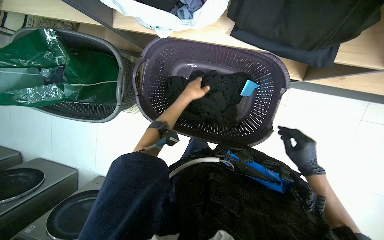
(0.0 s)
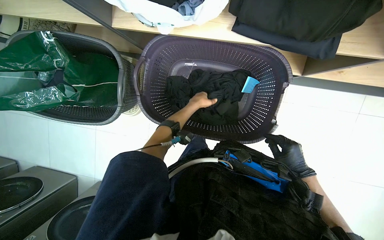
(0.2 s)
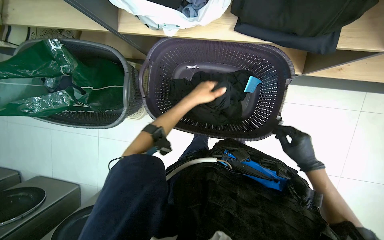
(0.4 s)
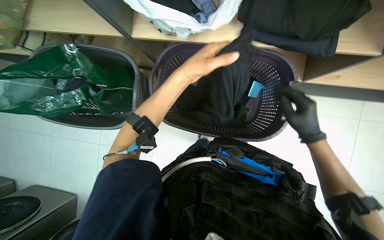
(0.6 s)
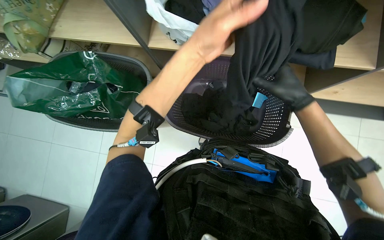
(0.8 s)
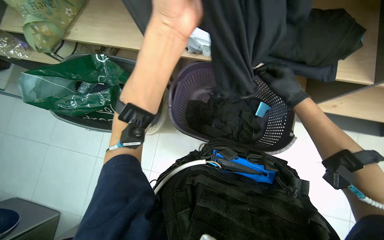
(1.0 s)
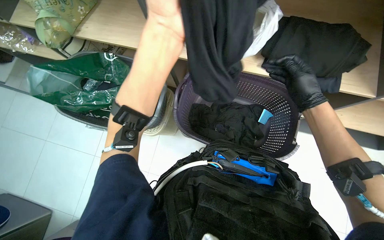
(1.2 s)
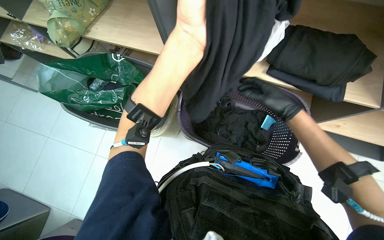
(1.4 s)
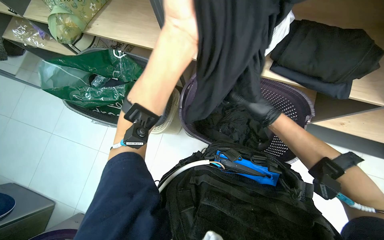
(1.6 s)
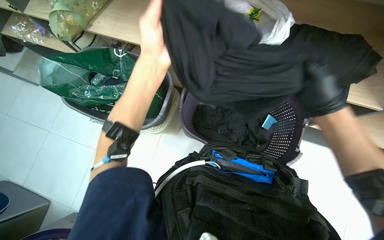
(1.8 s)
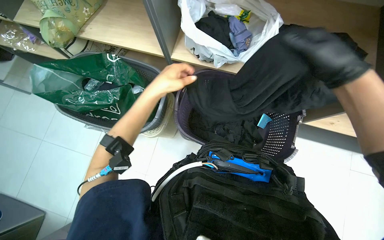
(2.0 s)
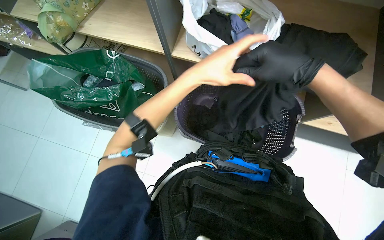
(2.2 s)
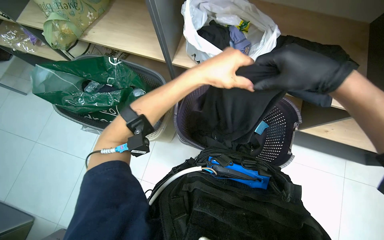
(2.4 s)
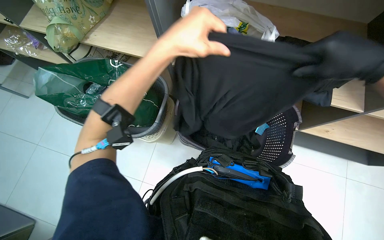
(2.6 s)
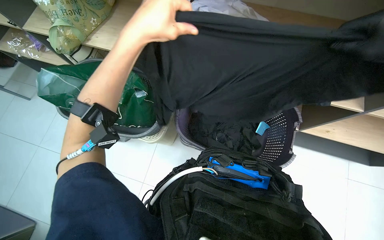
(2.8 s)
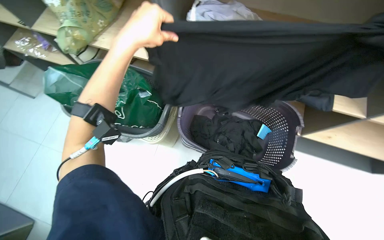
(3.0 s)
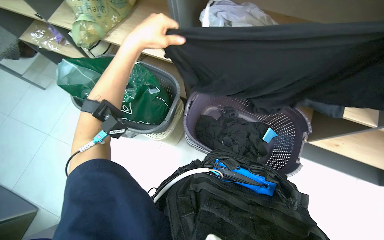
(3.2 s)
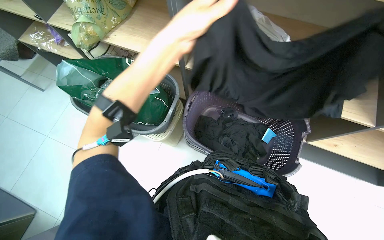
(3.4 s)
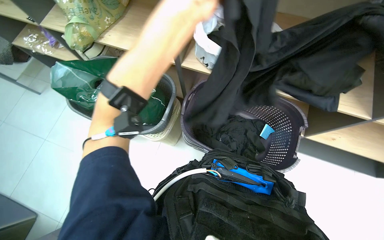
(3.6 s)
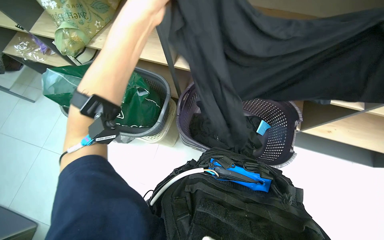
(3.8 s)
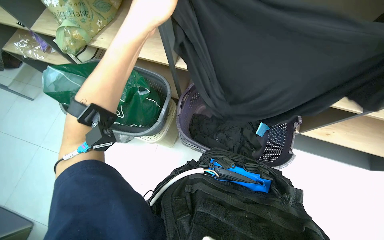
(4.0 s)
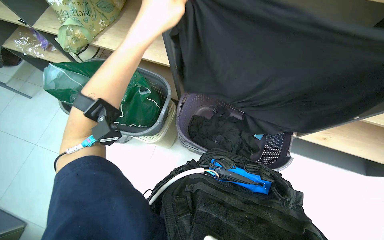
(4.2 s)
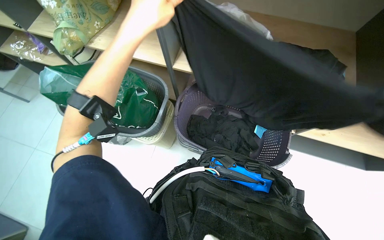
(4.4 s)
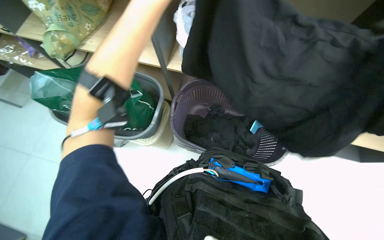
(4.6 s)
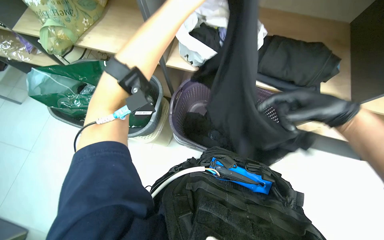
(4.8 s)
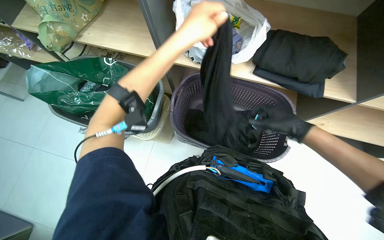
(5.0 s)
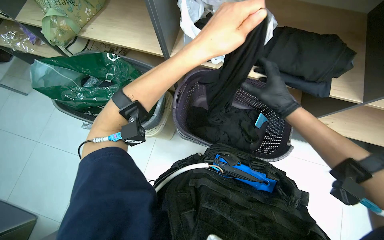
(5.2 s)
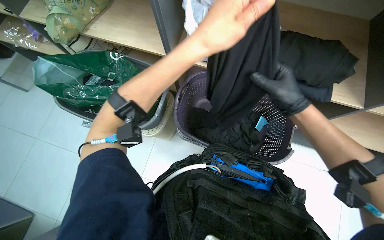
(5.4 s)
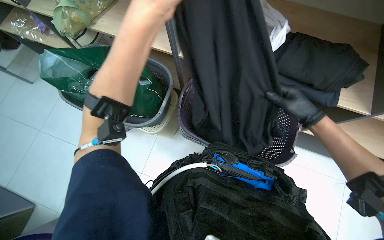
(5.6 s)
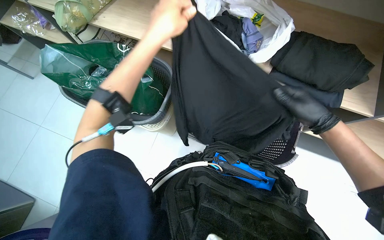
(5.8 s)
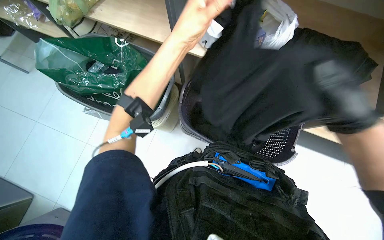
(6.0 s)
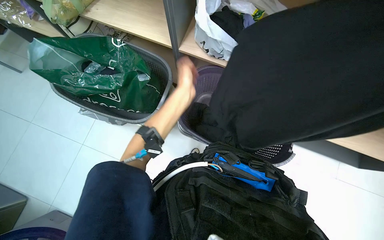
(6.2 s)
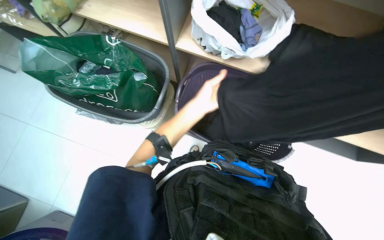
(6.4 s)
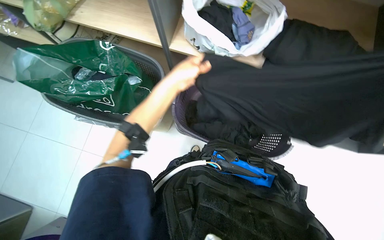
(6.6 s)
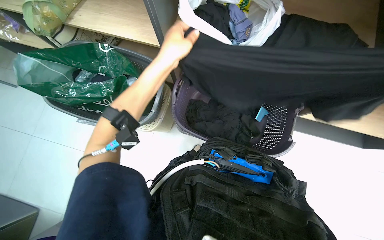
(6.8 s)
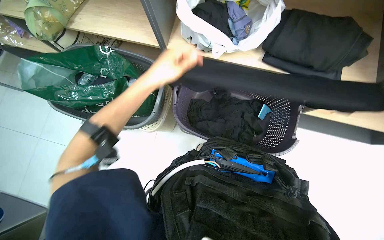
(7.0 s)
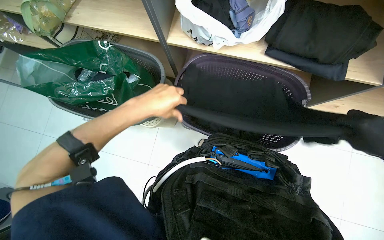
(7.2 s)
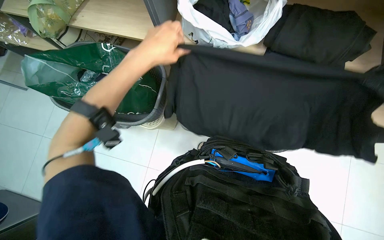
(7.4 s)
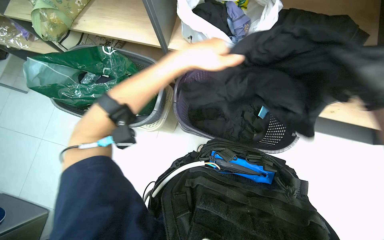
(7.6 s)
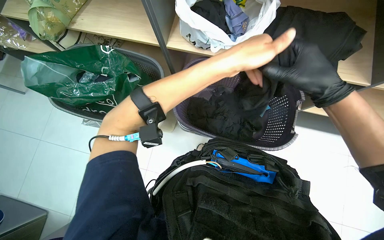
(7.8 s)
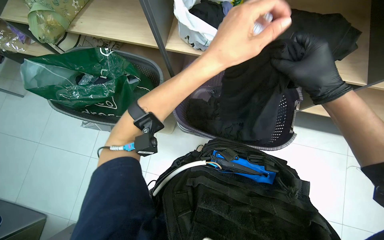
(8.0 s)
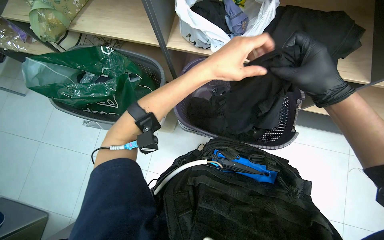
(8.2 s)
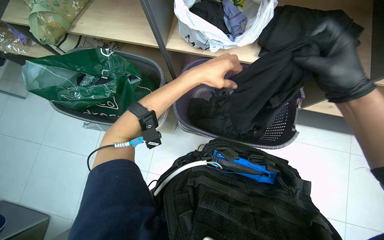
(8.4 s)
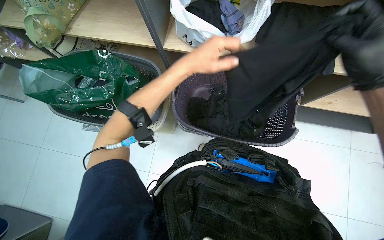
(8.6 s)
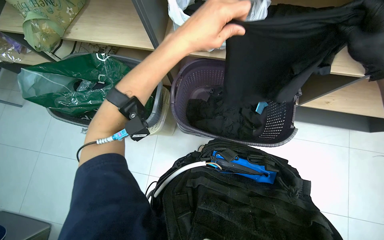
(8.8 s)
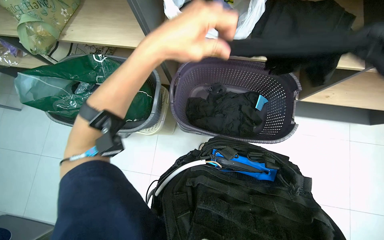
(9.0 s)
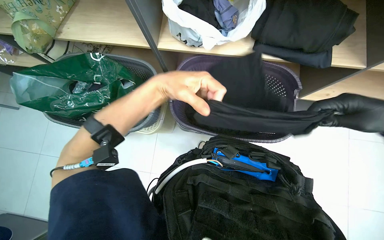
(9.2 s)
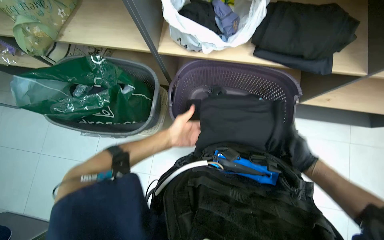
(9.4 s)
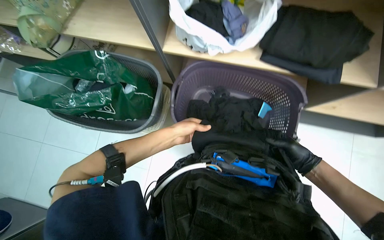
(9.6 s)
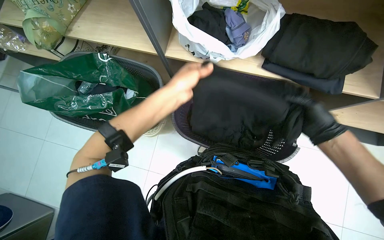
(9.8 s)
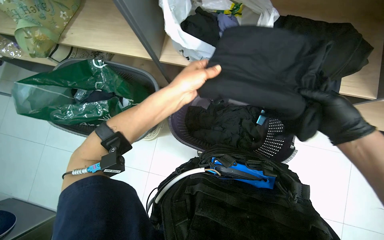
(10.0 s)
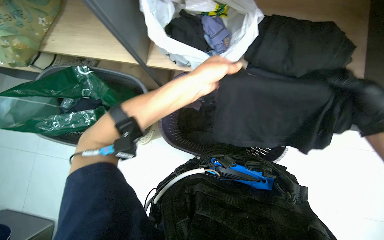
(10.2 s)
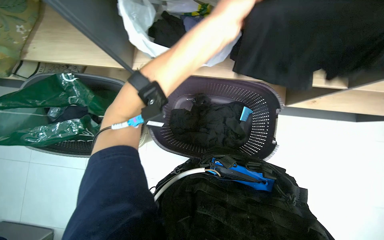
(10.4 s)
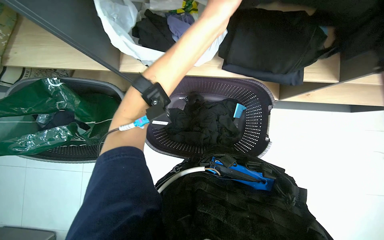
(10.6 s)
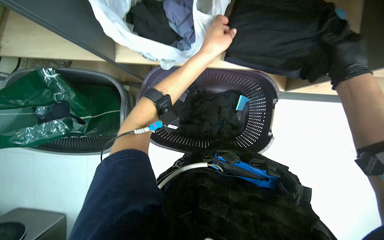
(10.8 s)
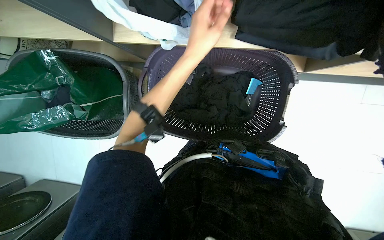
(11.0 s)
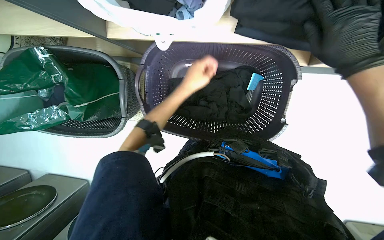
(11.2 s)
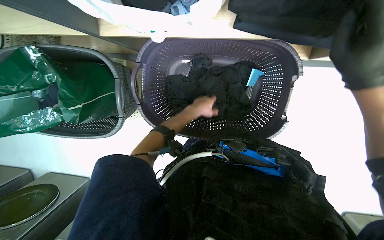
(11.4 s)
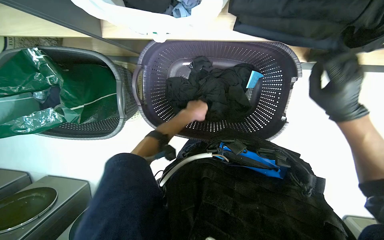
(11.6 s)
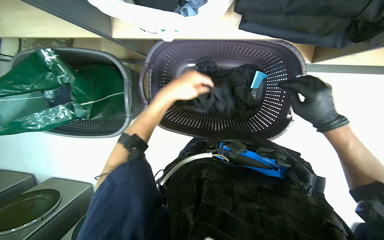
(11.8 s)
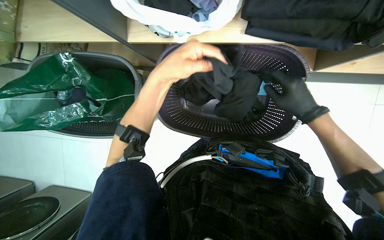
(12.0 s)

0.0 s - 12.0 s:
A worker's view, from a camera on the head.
Job: managing laundry.
The whole recording: Sorting clothes from laundry basket. The worker sorts clothes by picking them from bags and inspecting them before placing them into laundry baskets.
0.0 s - 1.6 s: The wearer looks approximately 20 degrees further upward. The right hand goes some 35 cm to the left and up the picture, while the left hand is displaced nearer to the camera by roughly 40 cm.
1.6 s - 3.0 s: The left hand moves to the left, approximately 15 cm.
6.0 s - 7.6 s: The left hand swings up and down the picture, some 15 cm each way, with 3 reversals.
9.0 s - 10.4 s: The left hand goes some 20 cm to the right, and travels down the picture and back again, about 20 cm each way.
10.4 s - 12.0 s: The left hand travels to the left and down the picture by about 15 cm, and moves about 35 cm farther from the camera and comes back.

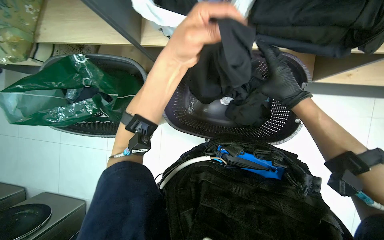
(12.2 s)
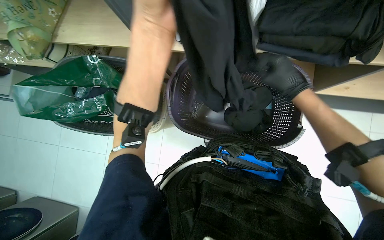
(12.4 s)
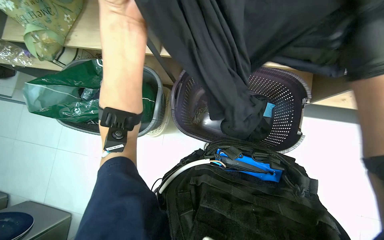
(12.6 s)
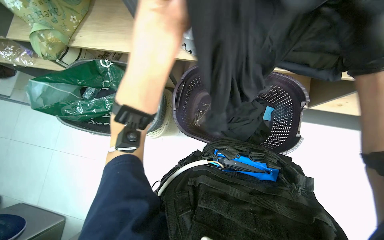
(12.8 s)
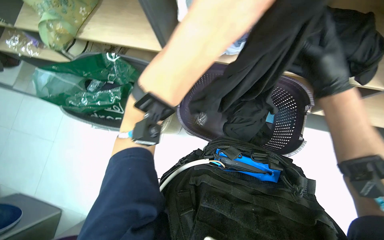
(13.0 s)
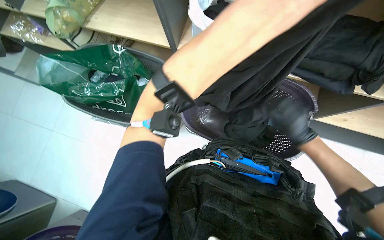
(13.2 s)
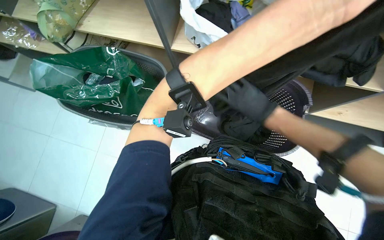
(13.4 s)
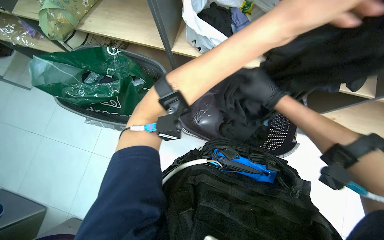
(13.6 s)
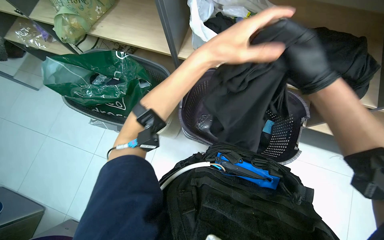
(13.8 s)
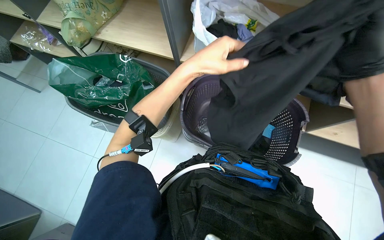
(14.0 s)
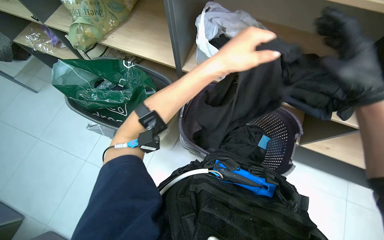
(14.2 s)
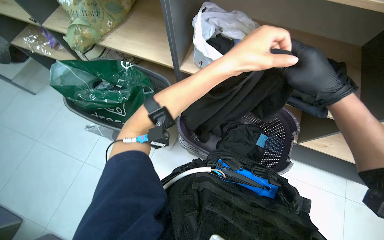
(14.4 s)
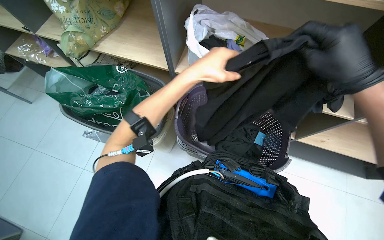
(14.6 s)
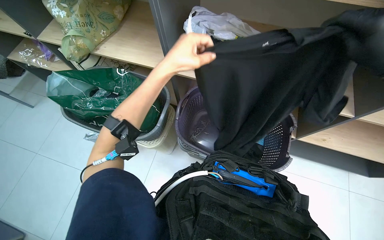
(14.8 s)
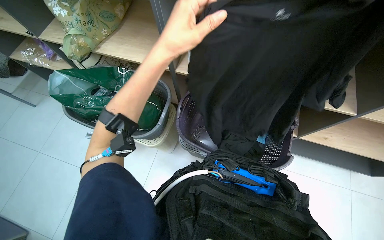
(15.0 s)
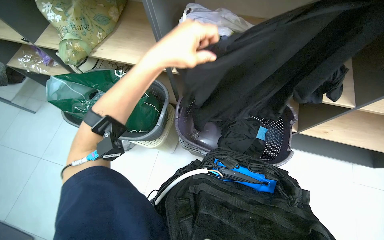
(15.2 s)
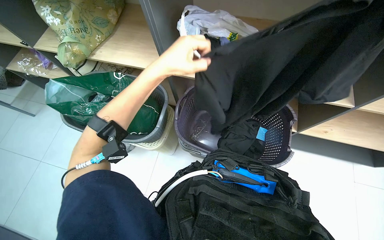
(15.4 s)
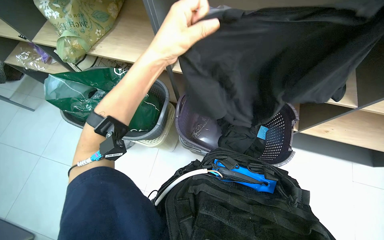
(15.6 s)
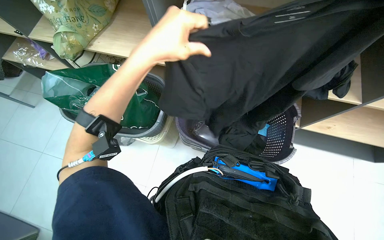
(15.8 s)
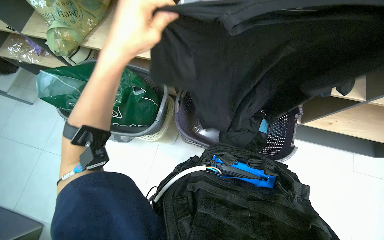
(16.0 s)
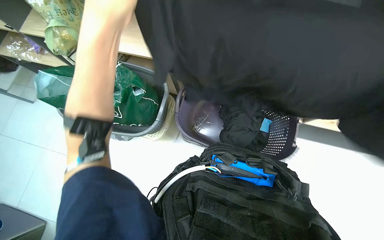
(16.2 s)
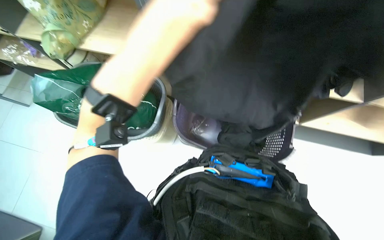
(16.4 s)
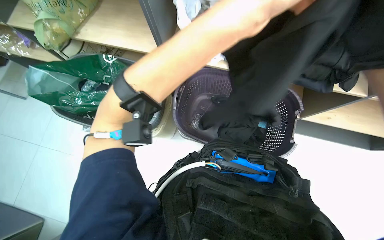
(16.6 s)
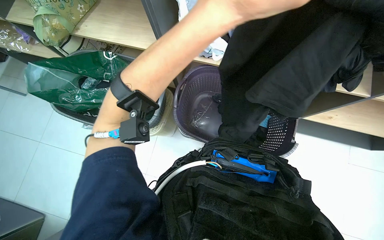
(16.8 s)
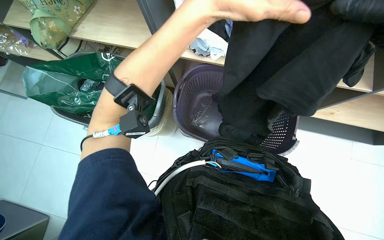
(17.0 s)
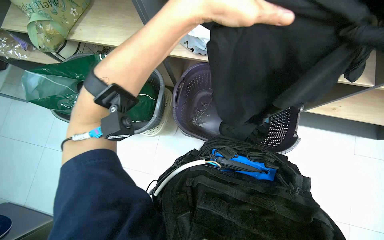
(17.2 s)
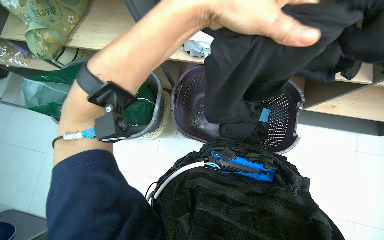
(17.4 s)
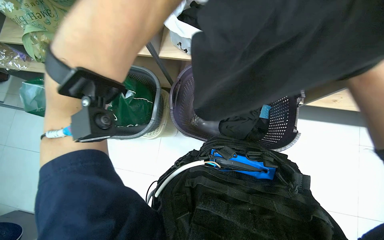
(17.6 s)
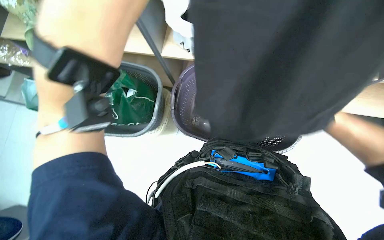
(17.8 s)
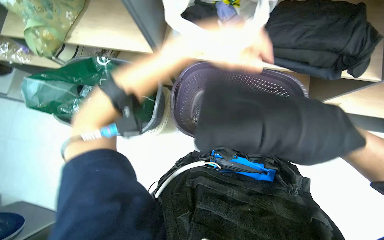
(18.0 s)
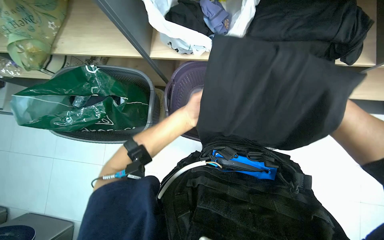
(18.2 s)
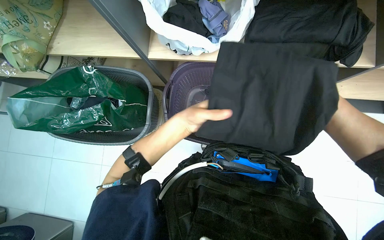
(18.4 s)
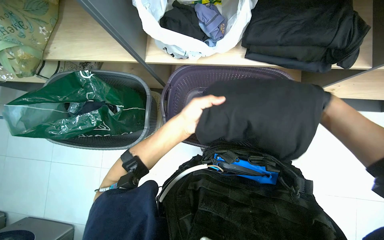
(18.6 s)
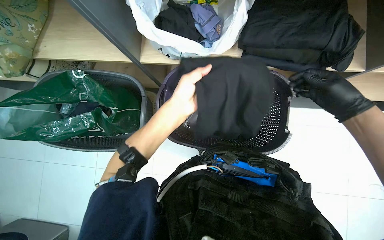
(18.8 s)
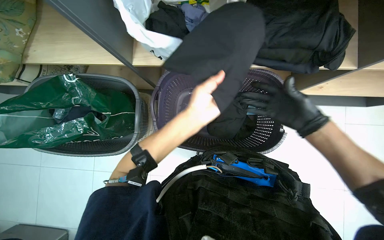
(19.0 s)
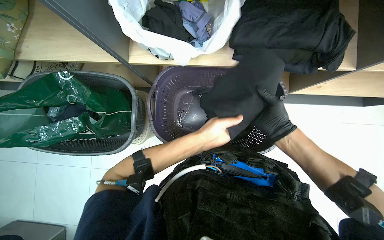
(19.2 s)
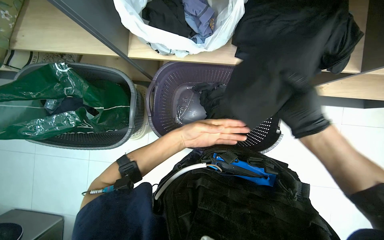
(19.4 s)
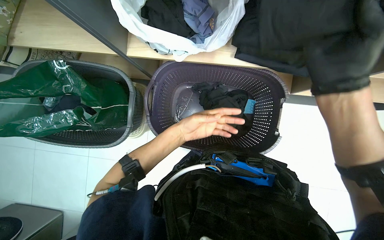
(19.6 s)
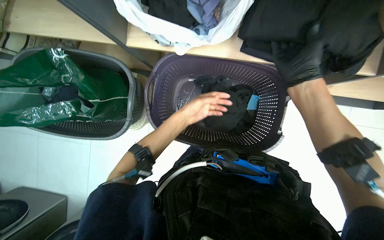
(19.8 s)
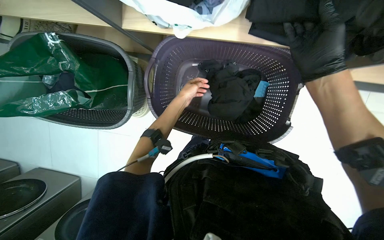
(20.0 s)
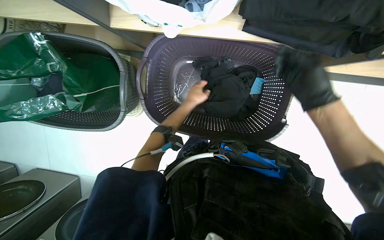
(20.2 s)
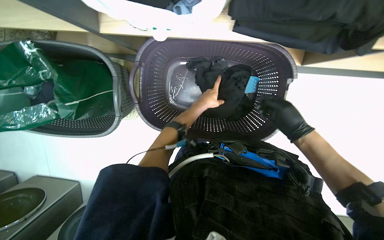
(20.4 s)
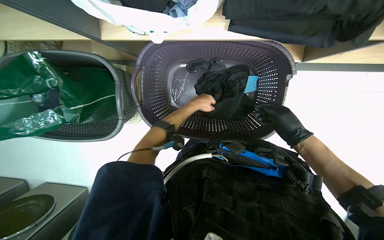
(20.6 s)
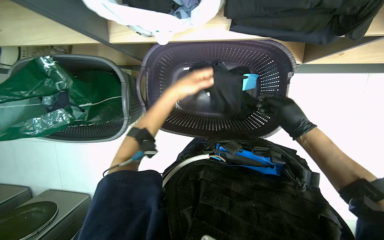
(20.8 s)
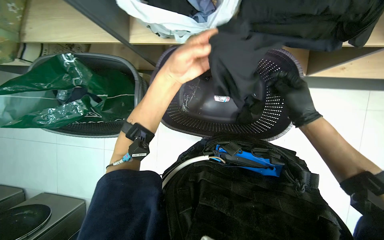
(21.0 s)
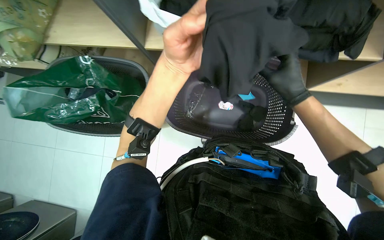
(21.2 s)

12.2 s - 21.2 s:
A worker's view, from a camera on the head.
Job: managing laundry.
The whole recording: Sorting clothes from laundry basket. The worker sorts clothes by picking them from bags and inspecting them before placing them into laundry baskets.
12.2 s - 13.8 s: The left hand moves left and right over about 25 cm, changing direction 2 times, while the right hand swings up and down the picture, approximately 15 cm each way, with 2 reversals.
13.8 s - 15.2 s: The left hand travels to the left by about 10 cm.
18.2 s - 19.8 s: The left hand moves farther from the camera, some 15 cm.
19.8 s - 21.2 s: The right hand goes down the picture and returns, approximately 15 cm each way, while the left hand shifts about 20 cm nearer to the camera.
